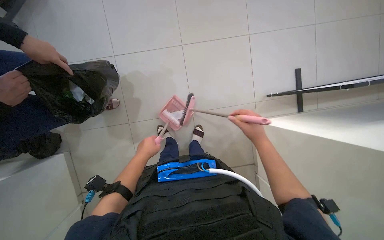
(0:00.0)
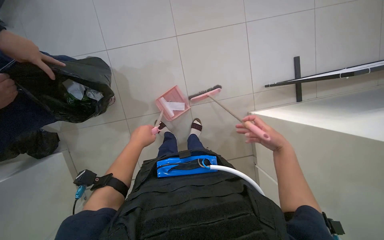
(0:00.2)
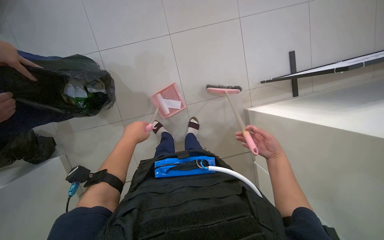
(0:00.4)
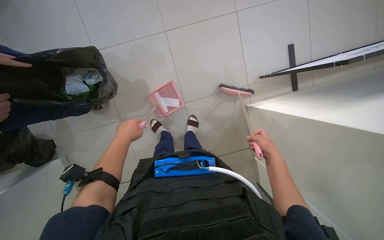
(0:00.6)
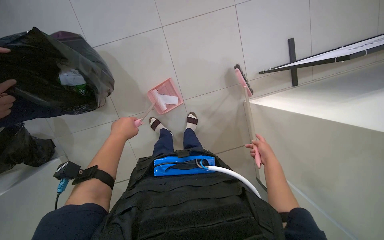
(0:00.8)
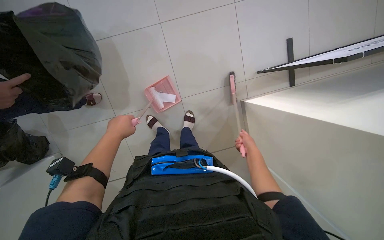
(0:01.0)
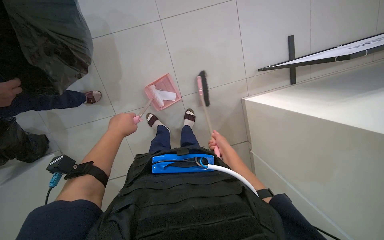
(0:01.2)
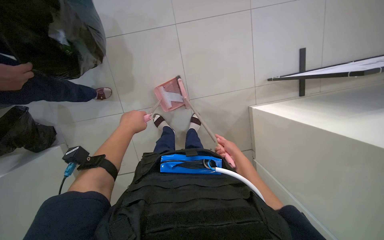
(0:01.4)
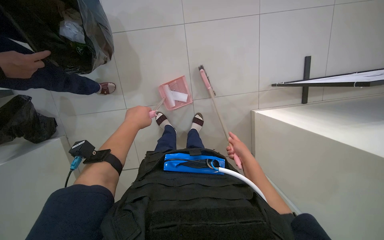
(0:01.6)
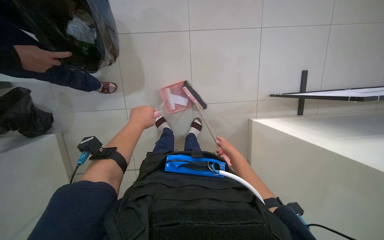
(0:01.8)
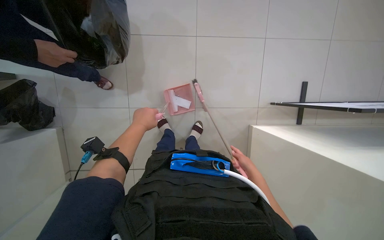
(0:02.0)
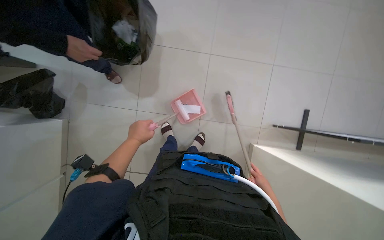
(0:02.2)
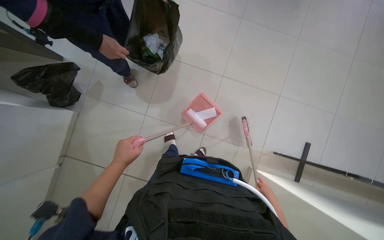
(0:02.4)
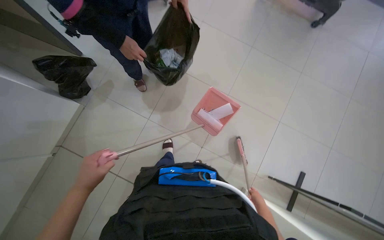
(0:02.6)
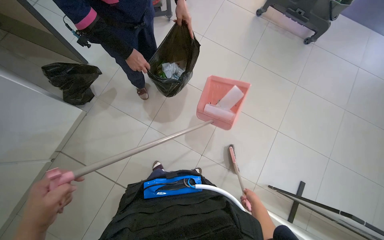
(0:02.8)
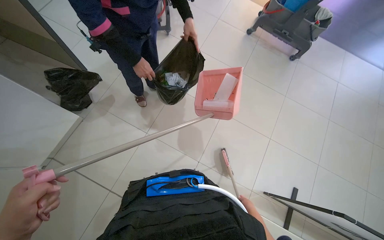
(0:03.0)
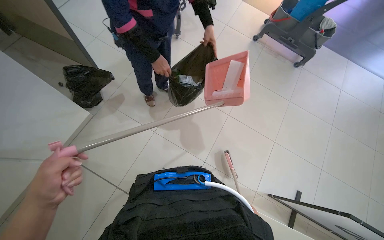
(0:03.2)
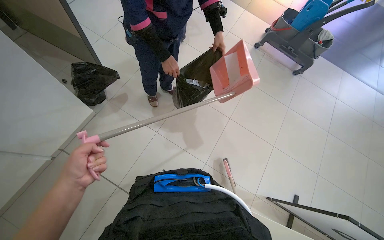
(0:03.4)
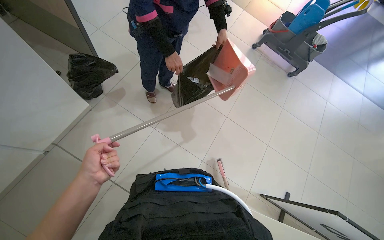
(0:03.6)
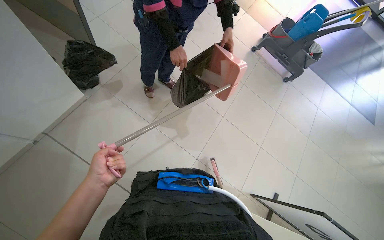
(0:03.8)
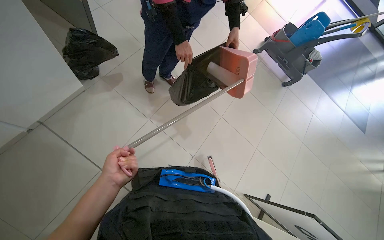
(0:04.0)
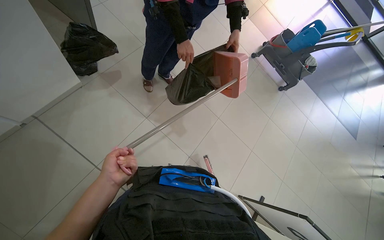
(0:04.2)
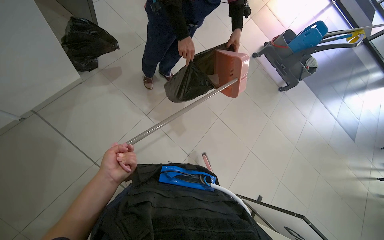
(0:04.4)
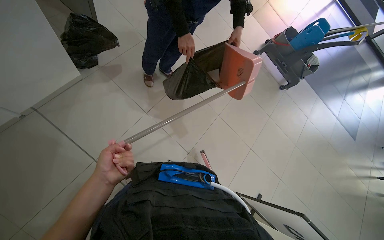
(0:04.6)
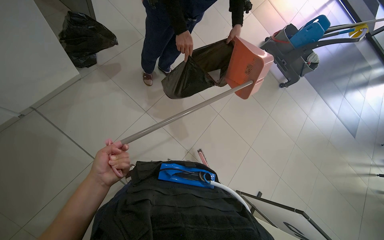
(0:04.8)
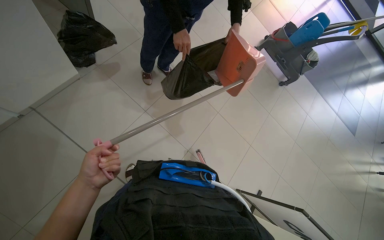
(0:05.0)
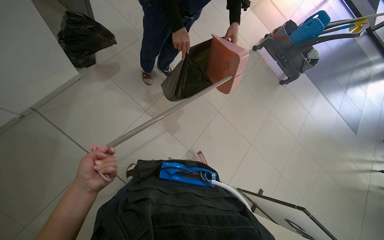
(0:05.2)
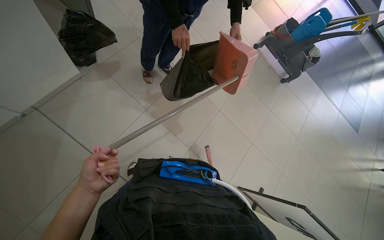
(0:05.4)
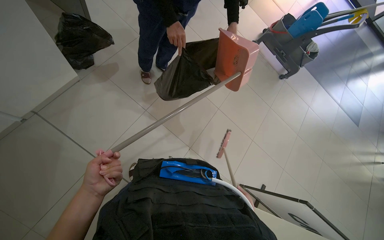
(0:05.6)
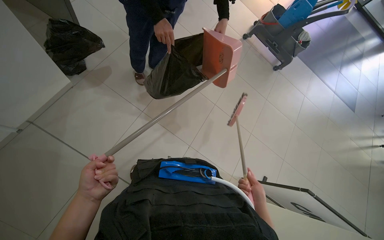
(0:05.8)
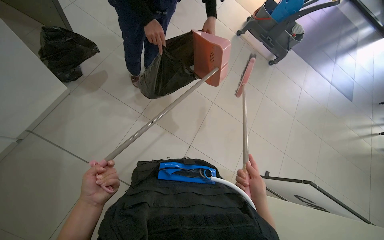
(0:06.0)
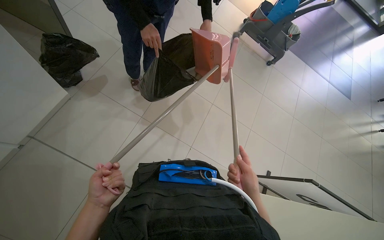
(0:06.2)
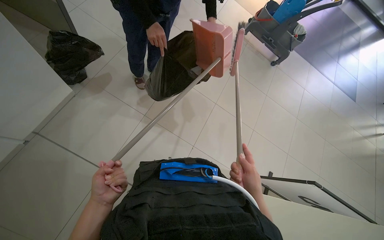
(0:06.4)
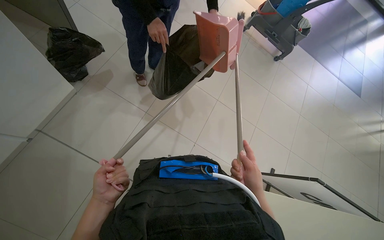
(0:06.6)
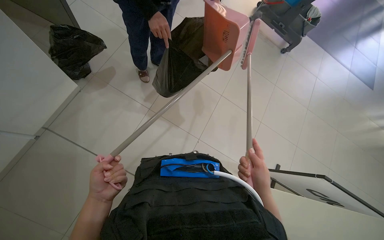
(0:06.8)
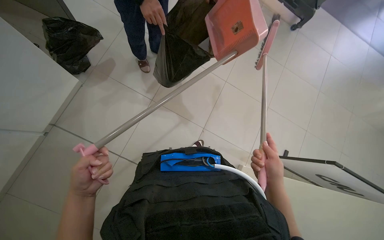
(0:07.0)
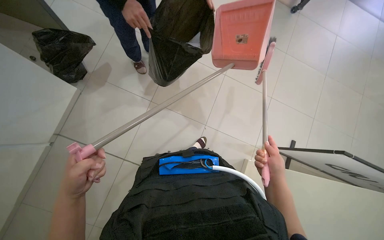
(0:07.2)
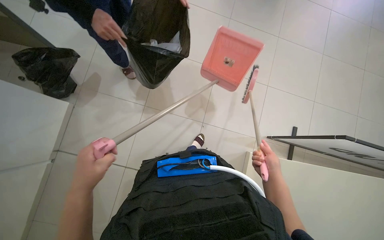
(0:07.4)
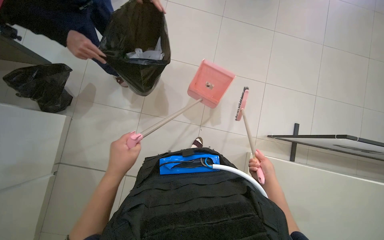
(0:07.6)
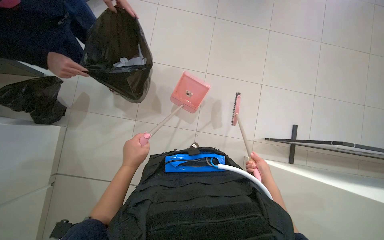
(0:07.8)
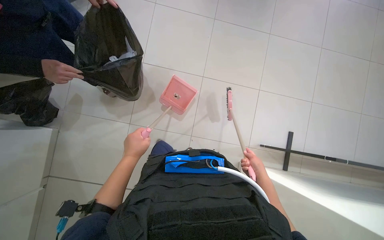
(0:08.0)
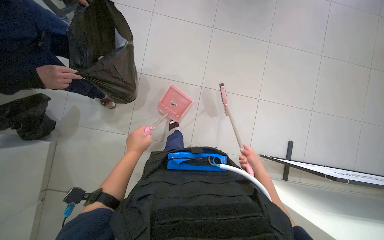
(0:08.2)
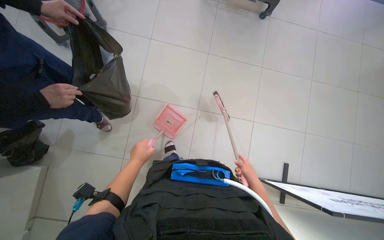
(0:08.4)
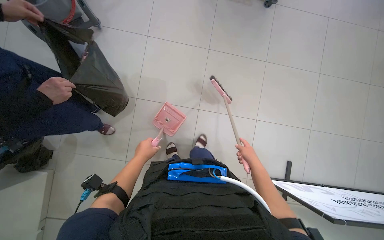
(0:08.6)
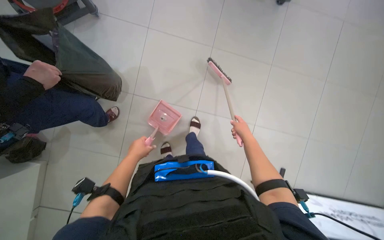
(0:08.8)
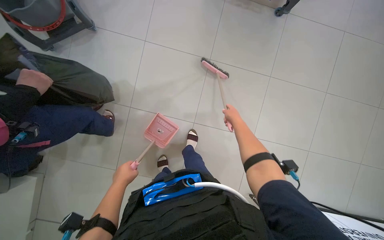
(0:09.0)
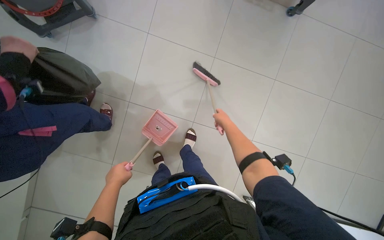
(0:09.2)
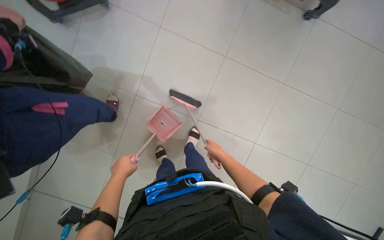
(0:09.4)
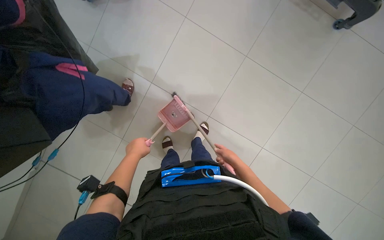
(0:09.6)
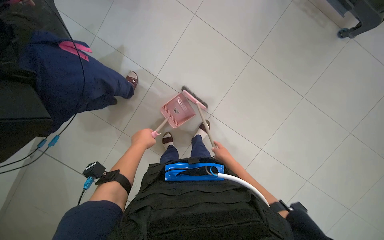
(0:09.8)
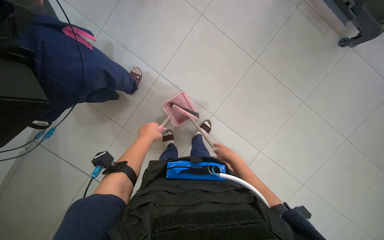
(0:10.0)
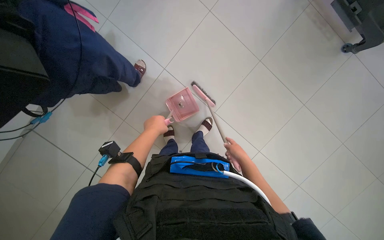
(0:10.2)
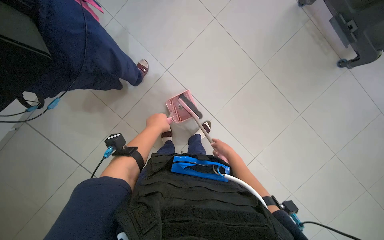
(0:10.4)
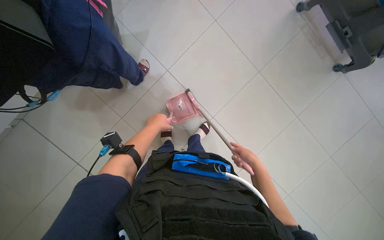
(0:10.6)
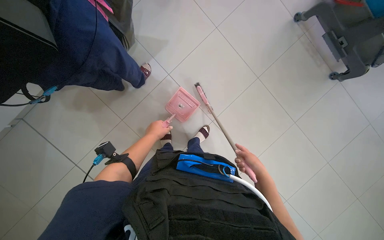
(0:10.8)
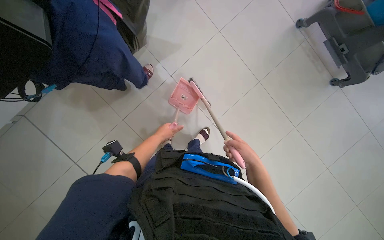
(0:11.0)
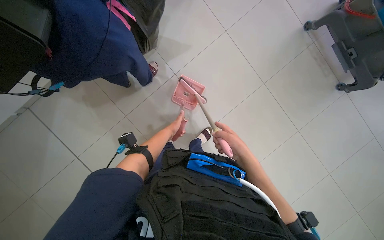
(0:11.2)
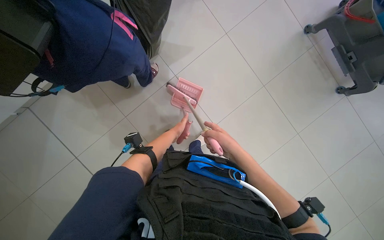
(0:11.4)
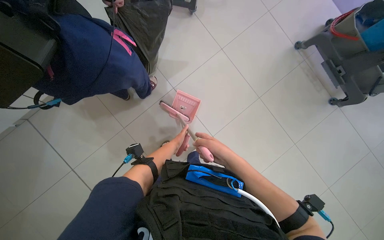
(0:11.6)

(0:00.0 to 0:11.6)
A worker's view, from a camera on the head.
Job: sweeping floor.
The whole recording: Sweeping and collecting debris. The worker sweeps debris into a dustpan and collects it in a trash bag.
0:00.0 - 0:01.4: The right hand goes roughly 20 cm farther from the camera and down the picture, and reaches about 15 cm to the right, then returns.
0:01.4 - 0:02.8: The view tilts roughly 25 degrees upward. The scene turns approximately 40 degrees clockwise in the picture.
0:07.2 - 0:08.8: The right hand moves up the picture and farther from the camera, about 35 cm; the left hand goes roughly 50 cm up the picture, to the right and farther from the camera.
0:08.8 - 0:10.2: The right hand heads down the picture, covering roughly 10 cm.
0:10.2 - 0:11.6: The right hand moves to the left and nearer to the camera, some 15 cm.

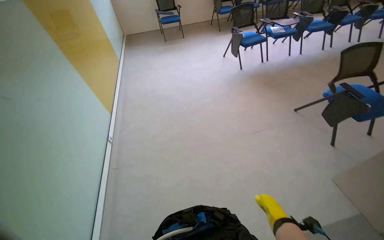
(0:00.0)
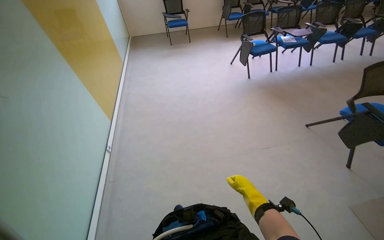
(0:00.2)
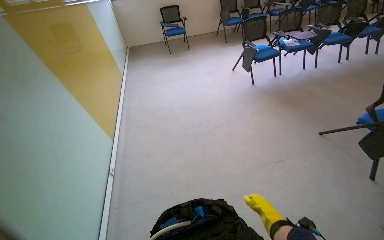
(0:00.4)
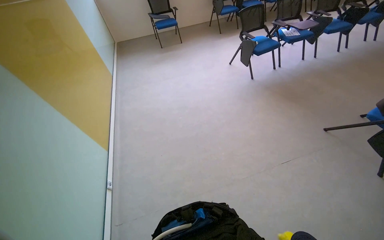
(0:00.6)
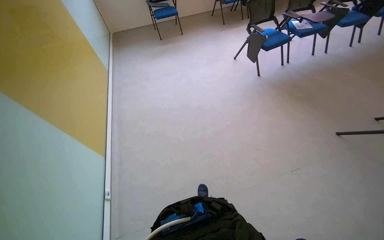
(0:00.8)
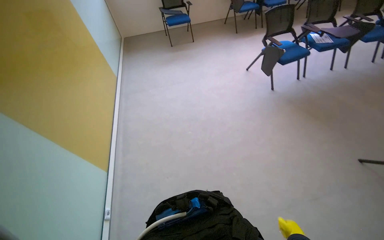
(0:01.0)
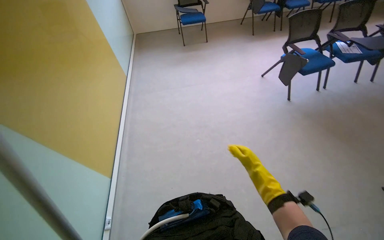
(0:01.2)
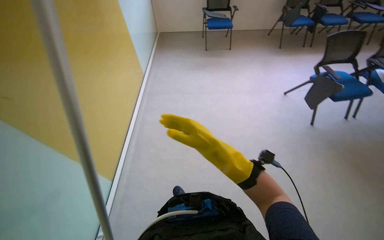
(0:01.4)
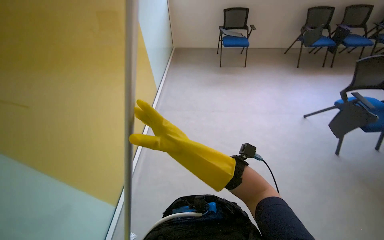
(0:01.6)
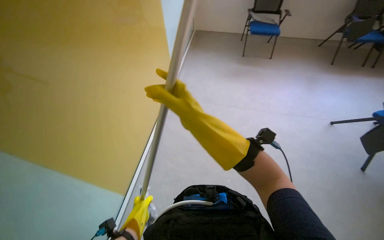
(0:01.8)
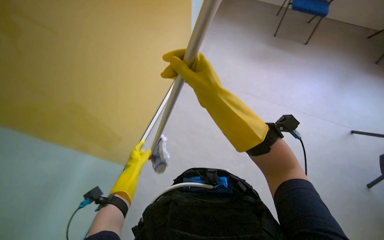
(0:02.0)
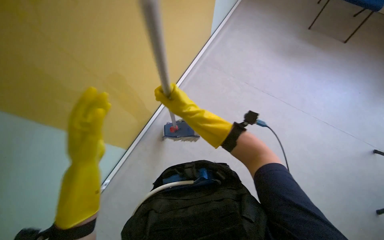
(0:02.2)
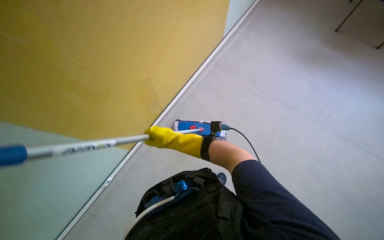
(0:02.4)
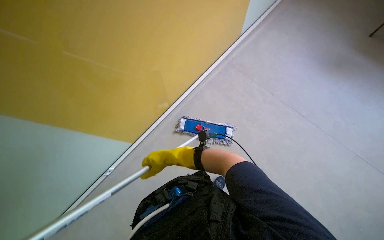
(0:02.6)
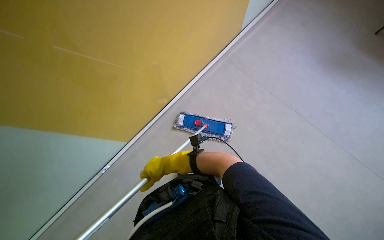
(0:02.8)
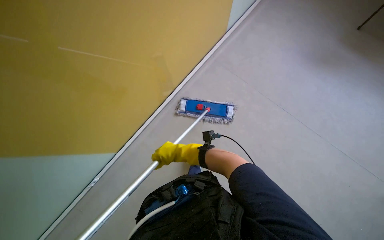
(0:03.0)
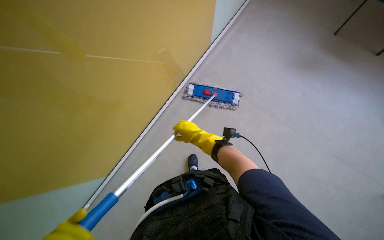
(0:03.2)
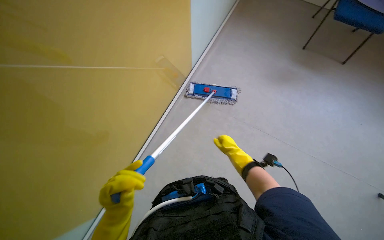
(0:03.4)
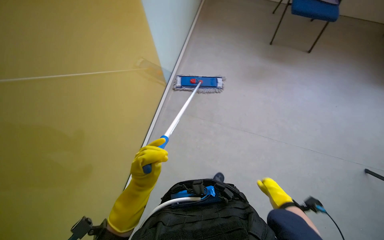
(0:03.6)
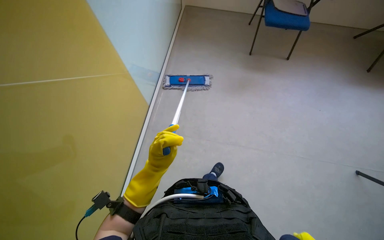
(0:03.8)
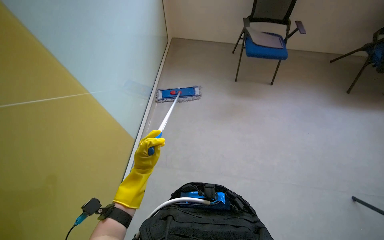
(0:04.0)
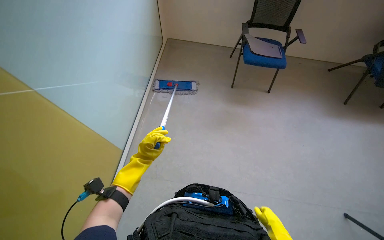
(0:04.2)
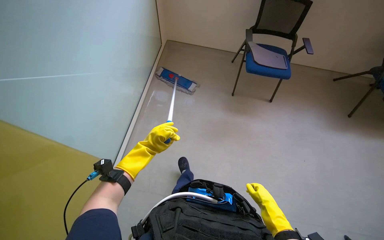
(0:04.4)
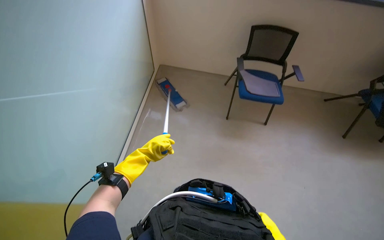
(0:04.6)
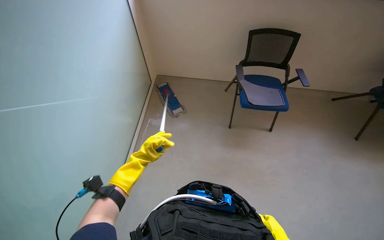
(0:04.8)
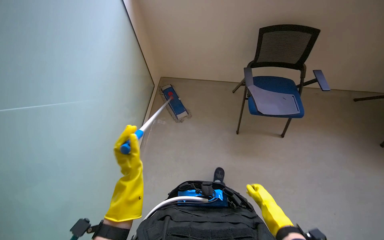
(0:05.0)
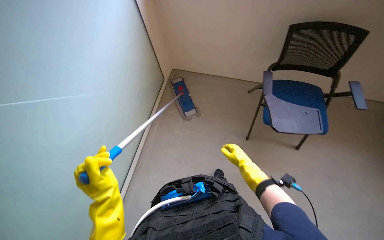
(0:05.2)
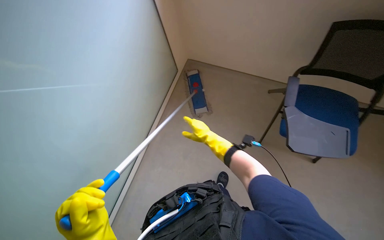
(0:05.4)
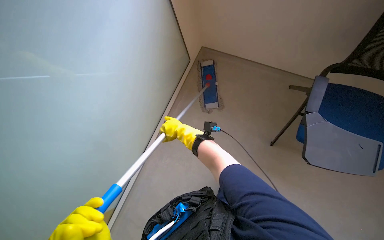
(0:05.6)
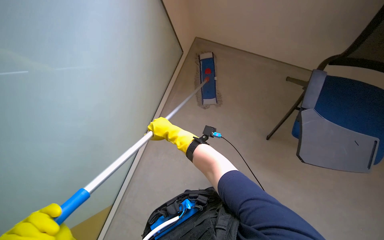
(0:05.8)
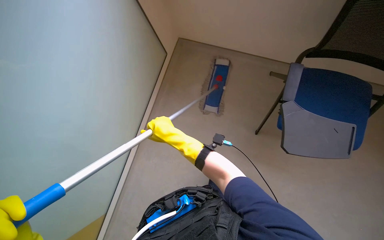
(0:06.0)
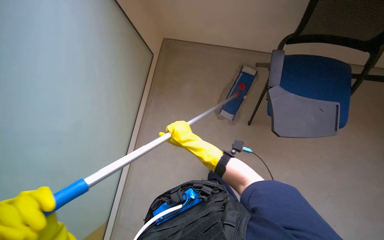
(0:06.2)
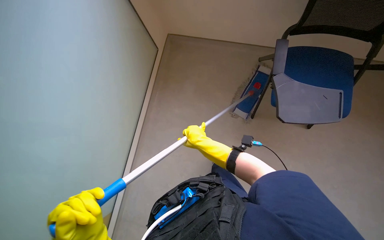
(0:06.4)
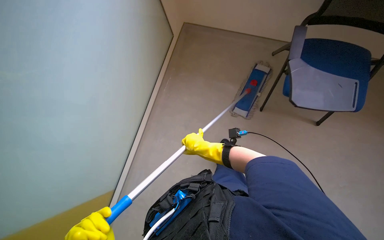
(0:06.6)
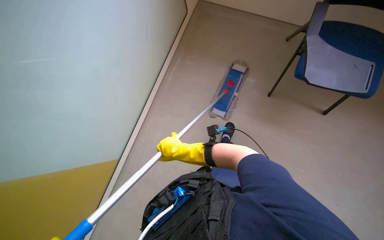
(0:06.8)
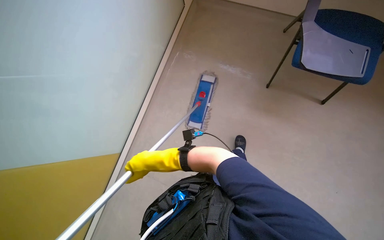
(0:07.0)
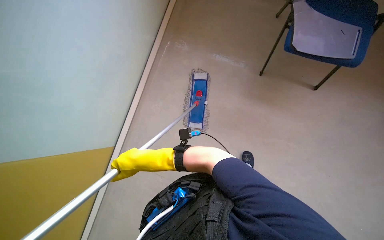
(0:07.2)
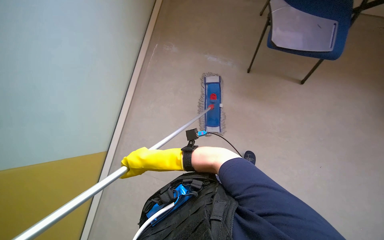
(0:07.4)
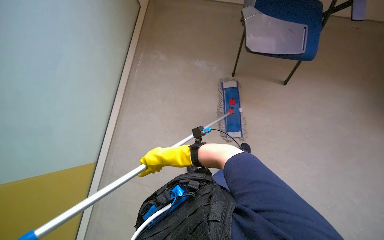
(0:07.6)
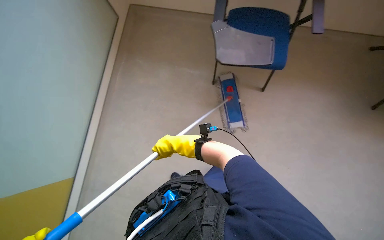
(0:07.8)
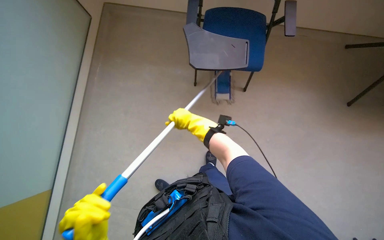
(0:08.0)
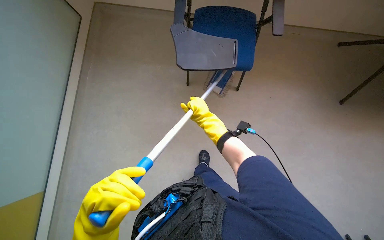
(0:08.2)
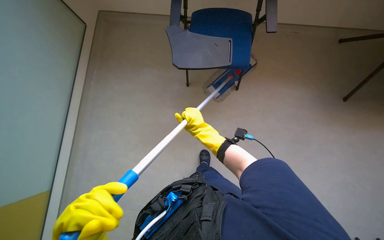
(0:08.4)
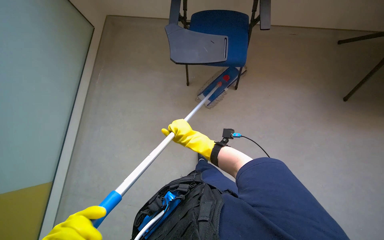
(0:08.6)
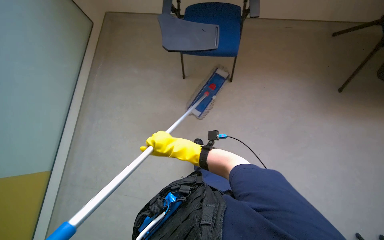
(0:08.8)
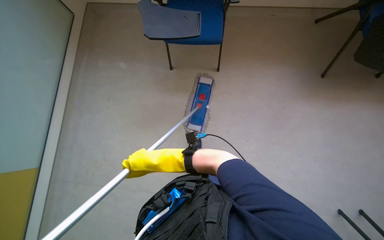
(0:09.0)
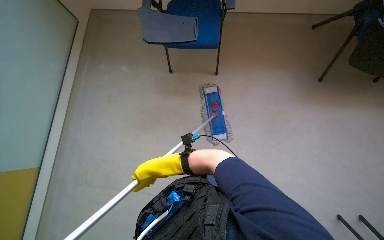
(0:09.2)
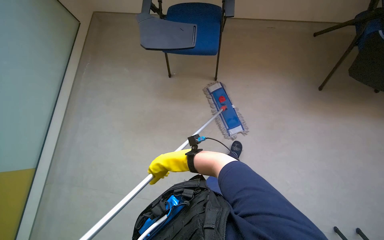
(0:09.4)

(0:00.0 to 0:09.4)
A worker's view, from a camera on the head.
Job: mopping floor.
The whole recording: Mopping floor. The worker mops the floor with a long-handled mop.
0:00.0 - 0:01.6: The camera is carried roughly 1.5 m.
0:04.8 - 0:06.2: The camera is carried about 50 cm. The view tilts some 15 degrees downward.
0:06.2 - 0:07.8: The right hand moves some 30 cm to the left and comes back.
0:07.8 - 0:09.4: The right hand travels to the right and back again, roughly 15 cm each way.
